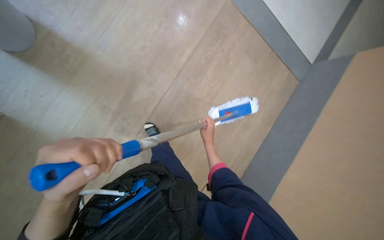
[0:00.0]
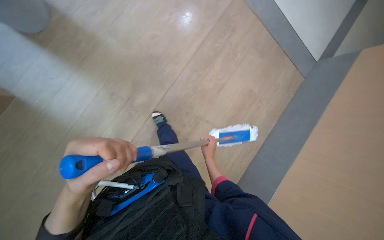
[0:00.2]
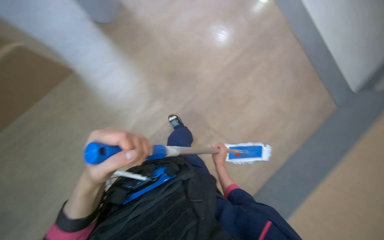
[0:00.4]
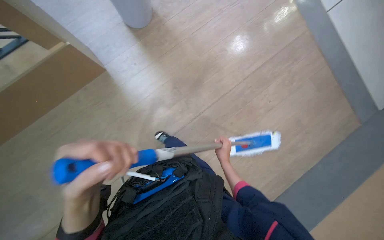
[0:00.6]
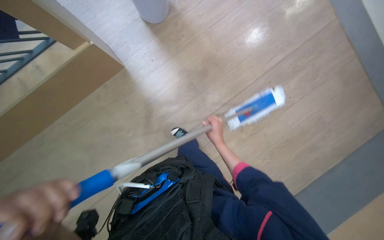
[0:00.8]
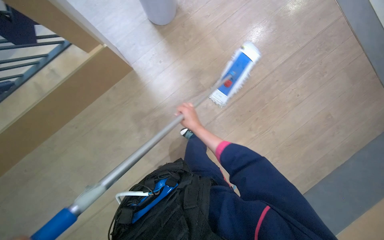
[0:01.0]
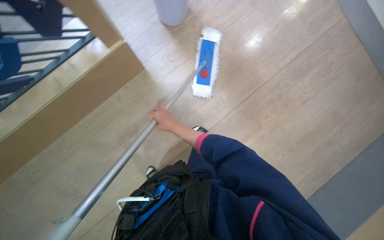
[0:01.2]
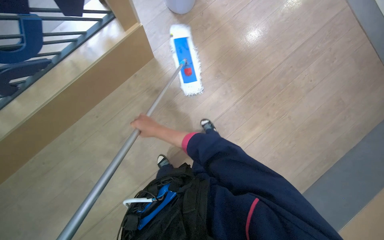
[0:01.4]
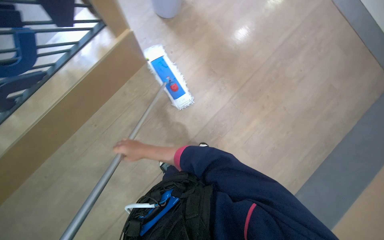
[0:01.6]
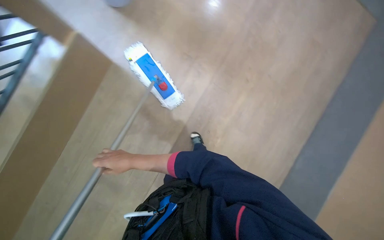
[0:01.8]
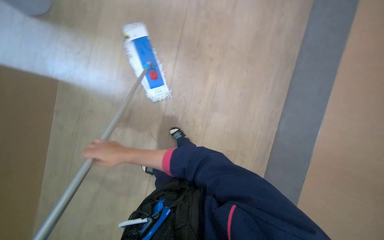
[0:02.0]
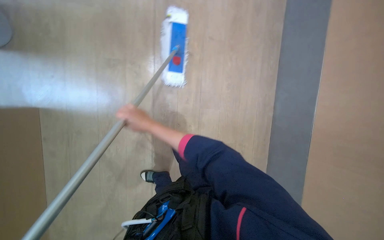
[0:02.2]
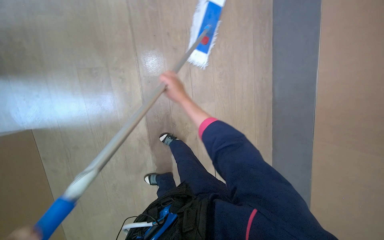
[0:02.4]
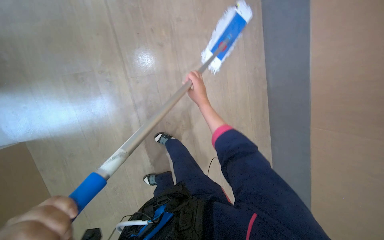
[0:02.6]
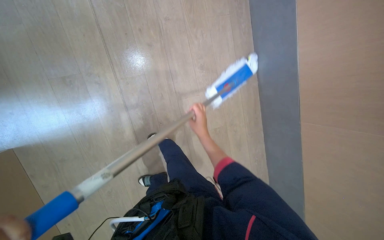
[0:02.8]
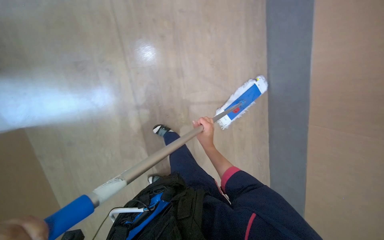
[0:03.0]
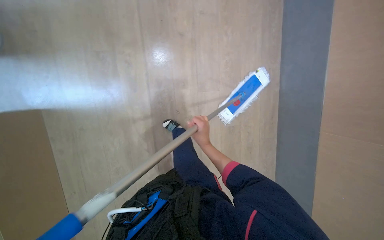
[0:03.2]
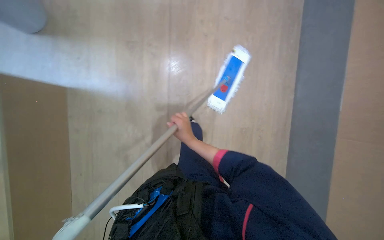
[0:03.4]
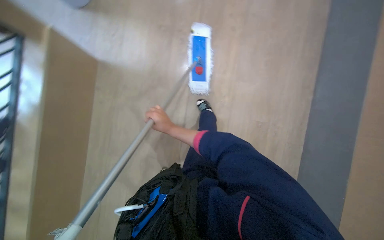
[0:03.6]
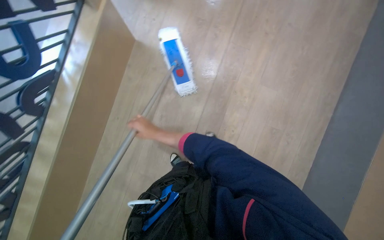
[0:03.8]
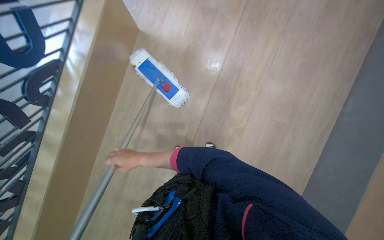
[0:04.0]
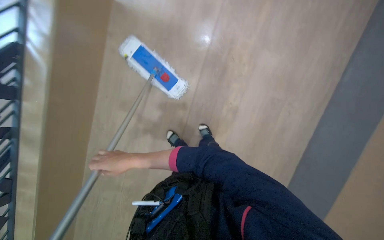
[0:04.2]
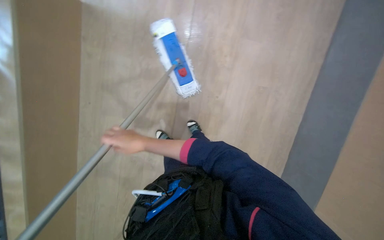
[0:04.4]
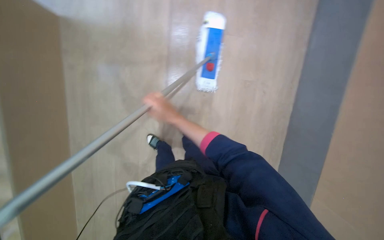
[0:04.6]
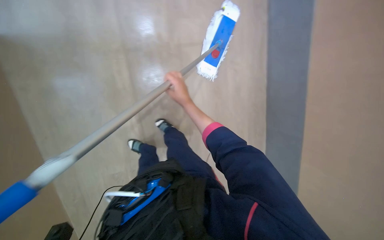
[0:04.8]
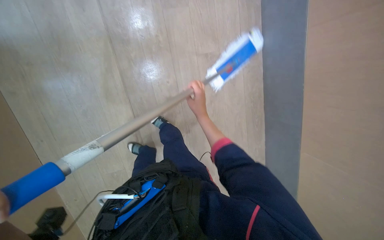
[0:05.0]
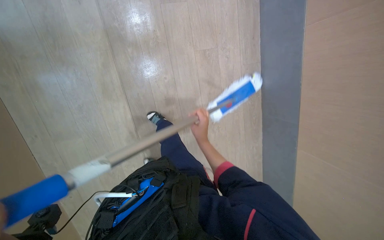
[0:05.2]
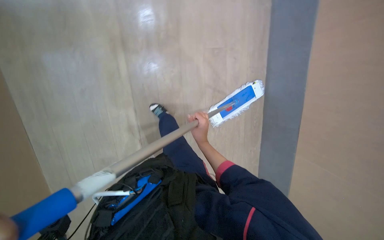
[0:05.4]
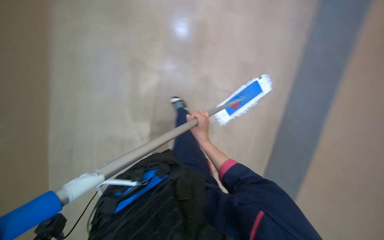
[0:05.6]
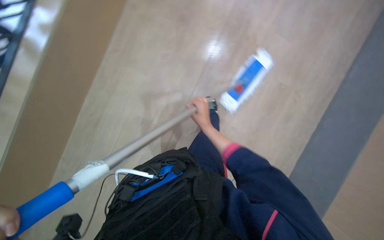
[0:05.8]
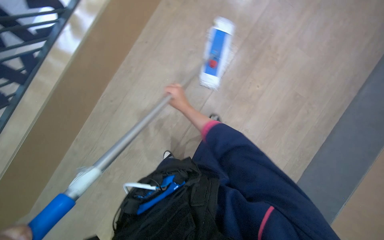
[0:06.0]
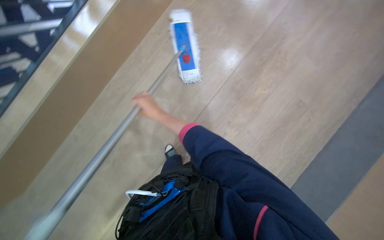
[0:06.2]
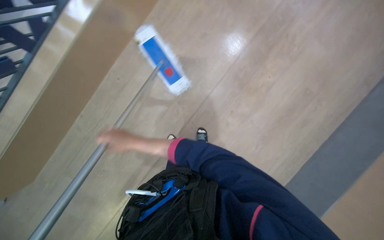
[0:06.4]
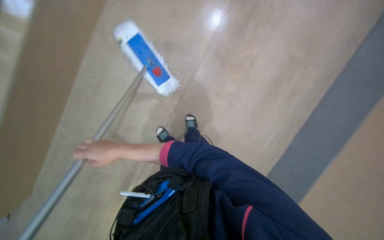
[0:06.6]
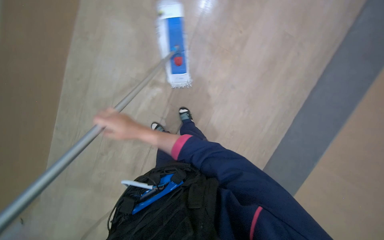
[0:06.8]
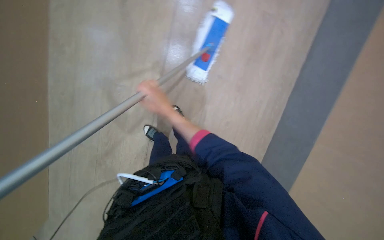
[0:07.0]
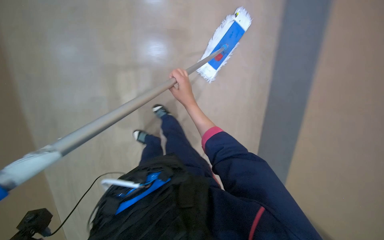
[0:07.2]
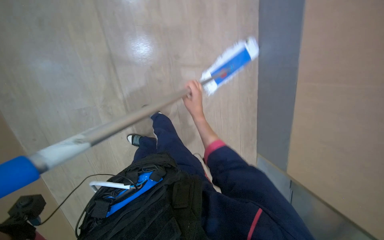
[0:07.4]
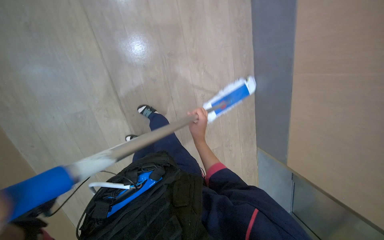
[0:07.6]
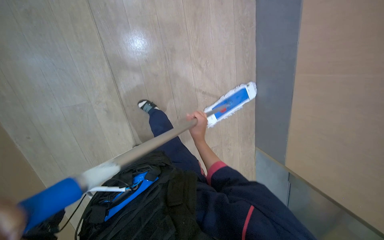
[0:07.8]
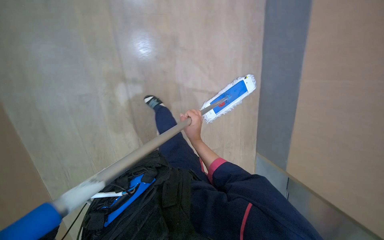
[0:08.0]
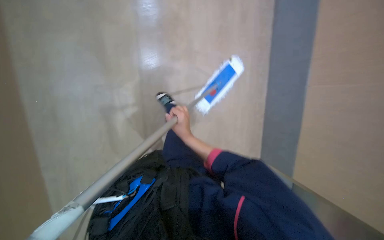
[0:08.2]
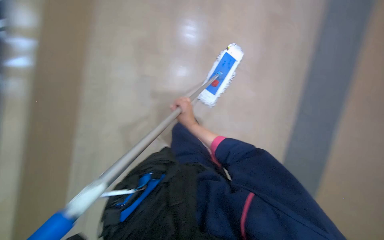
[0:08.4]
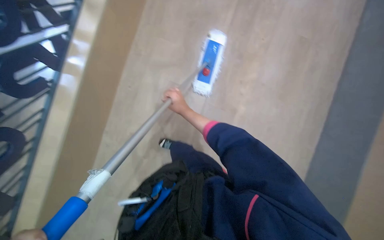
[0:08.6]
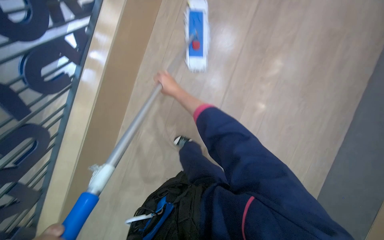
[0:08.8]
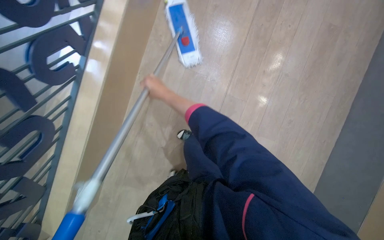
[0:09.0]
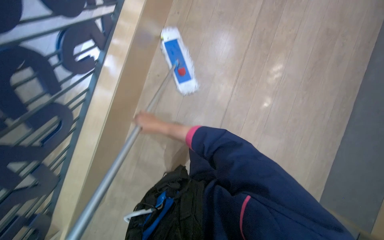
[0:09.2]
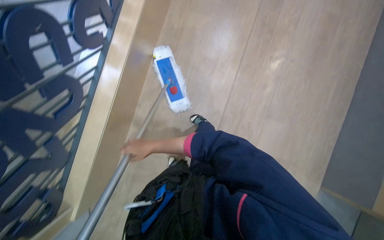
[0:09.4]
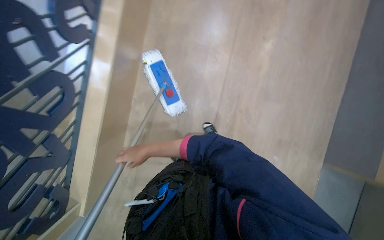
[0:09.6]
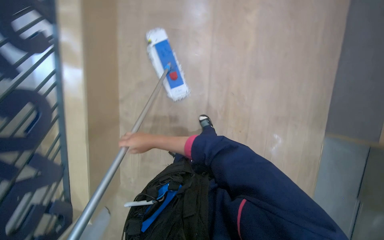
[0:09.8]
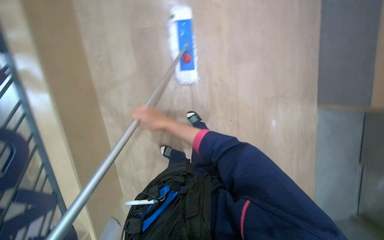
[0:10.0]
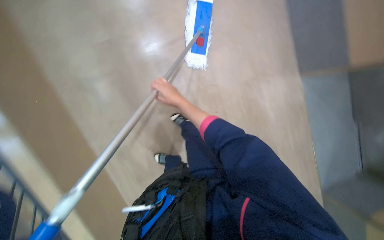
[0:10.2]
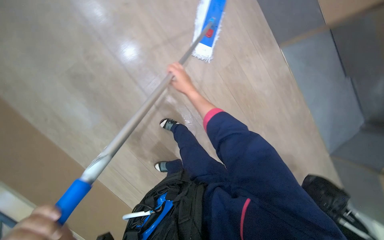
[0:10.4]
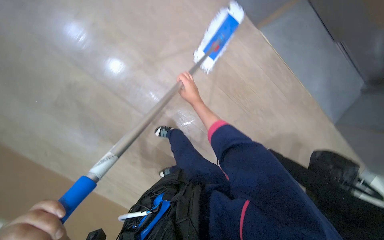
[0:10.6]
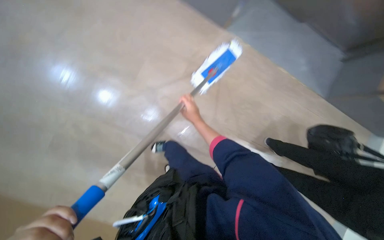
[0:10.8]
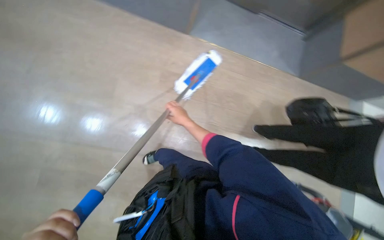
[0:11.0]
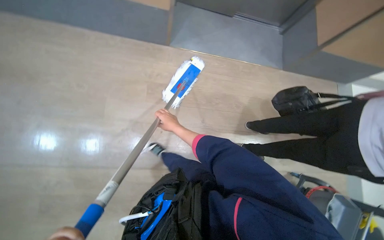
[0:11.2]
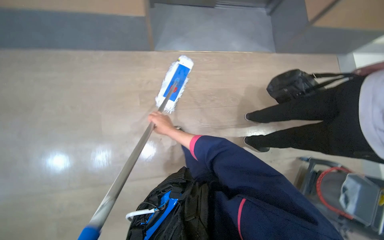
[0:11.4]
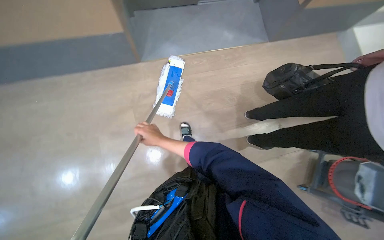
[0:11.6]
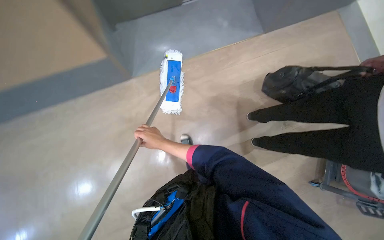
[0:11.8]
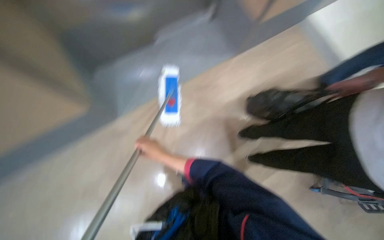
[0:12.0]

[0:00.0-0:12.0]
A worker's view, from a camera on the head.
Job: mopping floor.
The whole recording: Mopping building floor. The worker mops the floor in the building hallway.
0:00.0 to 0:01.6: The wearer looks approximately 20 degrees further to the left.
0:01.6 to 0:03.0: The right hand heads to the right, covering about 35 cm.
0:04.4 to 0:06.0: The right hand is displaced farther from the camera and to the right by roughly 20 cm.
0:06.0 to 0:07.6: The scene rotates clockwise by some 25 degrees. The right hand heads down the picture, covering roughly 15 cm, and reaches approximately 35 cm to the left, then returns.
0:07.6 to 0:09.0: The right hand travels to the left by some 35 cm.
0:09.0 to 0:10.4: The scene turns roughly 40 degrees counterclockwise in the picture.
0:10.4 to 0:12.0: The camera is carried roughly 80 cm. Everything in view rotates roughly 75 degrees counterclockwise.

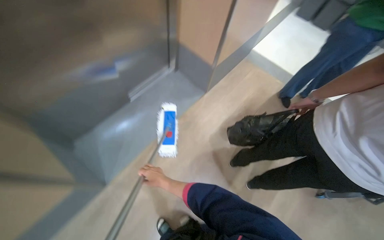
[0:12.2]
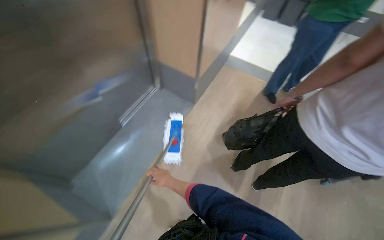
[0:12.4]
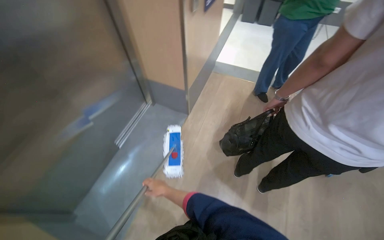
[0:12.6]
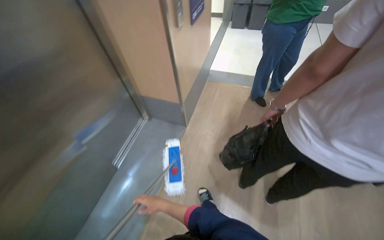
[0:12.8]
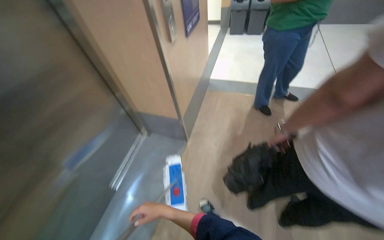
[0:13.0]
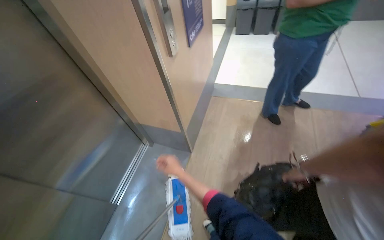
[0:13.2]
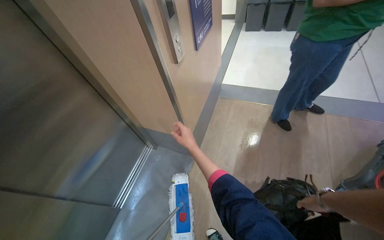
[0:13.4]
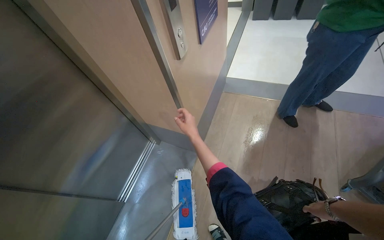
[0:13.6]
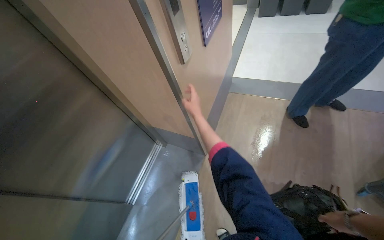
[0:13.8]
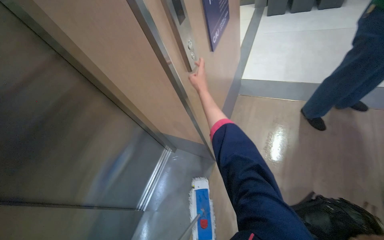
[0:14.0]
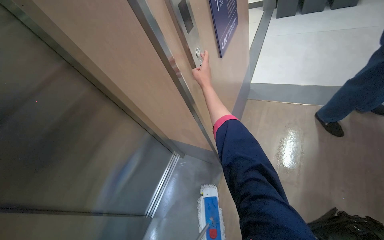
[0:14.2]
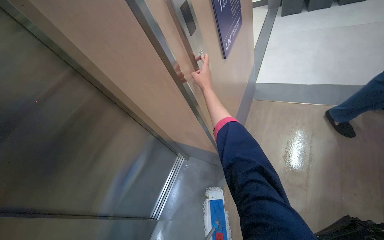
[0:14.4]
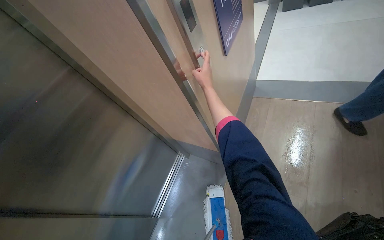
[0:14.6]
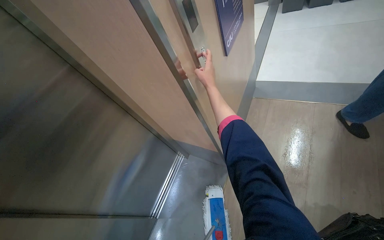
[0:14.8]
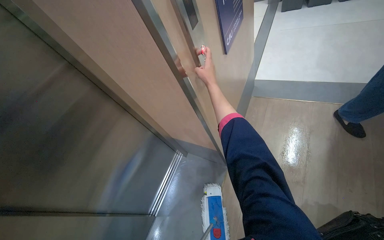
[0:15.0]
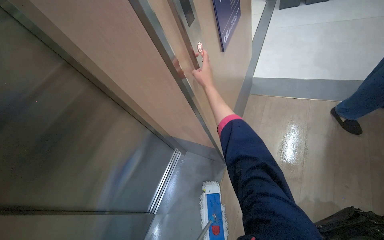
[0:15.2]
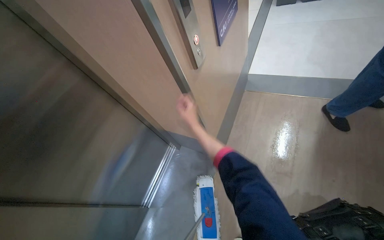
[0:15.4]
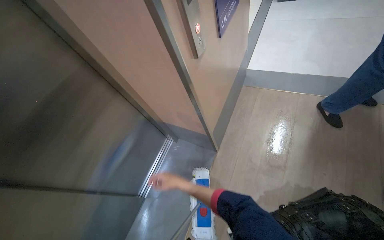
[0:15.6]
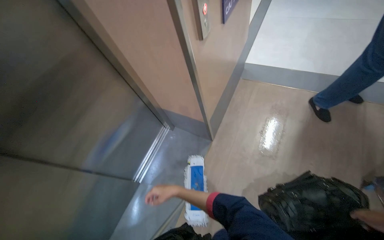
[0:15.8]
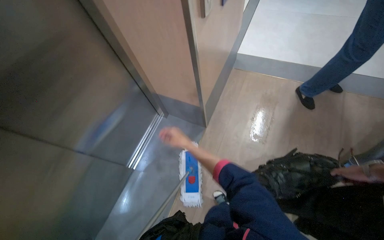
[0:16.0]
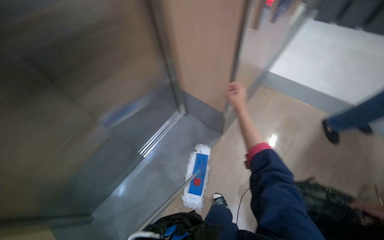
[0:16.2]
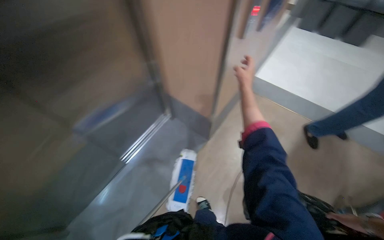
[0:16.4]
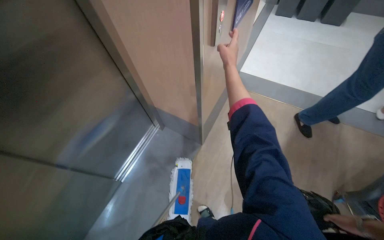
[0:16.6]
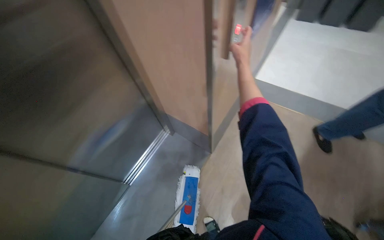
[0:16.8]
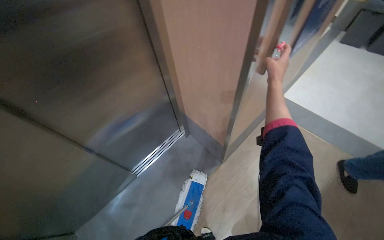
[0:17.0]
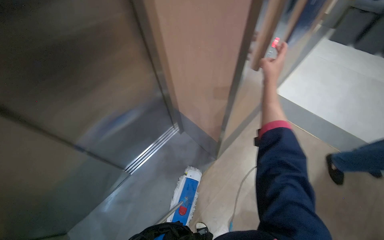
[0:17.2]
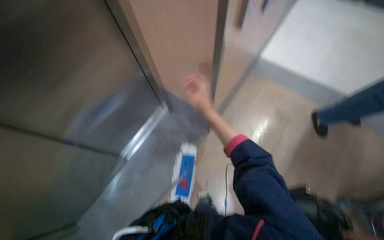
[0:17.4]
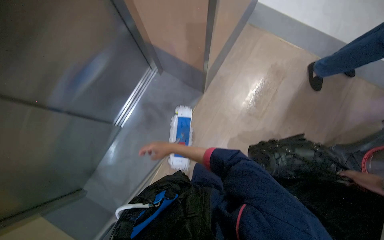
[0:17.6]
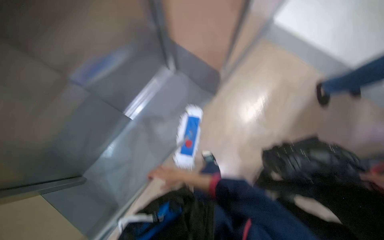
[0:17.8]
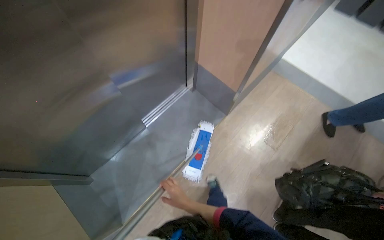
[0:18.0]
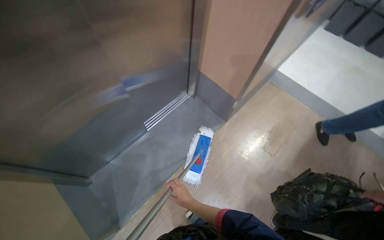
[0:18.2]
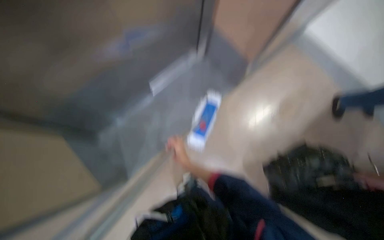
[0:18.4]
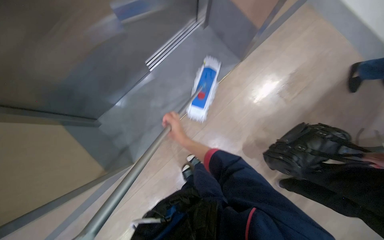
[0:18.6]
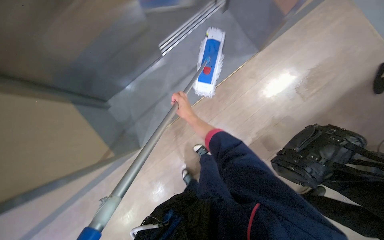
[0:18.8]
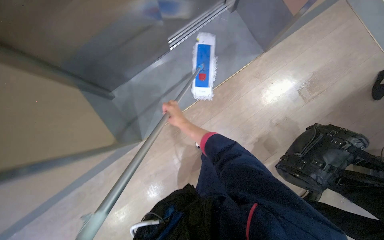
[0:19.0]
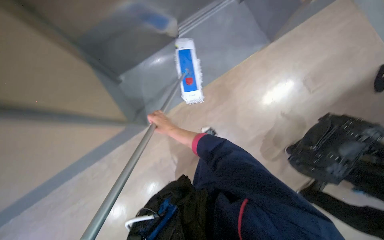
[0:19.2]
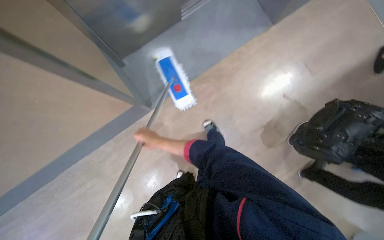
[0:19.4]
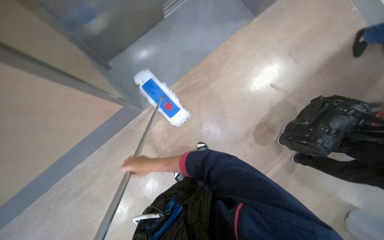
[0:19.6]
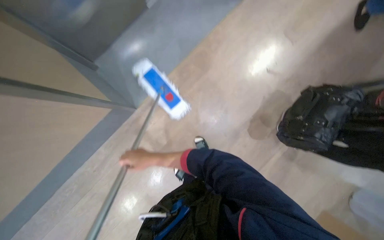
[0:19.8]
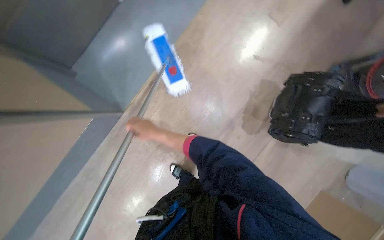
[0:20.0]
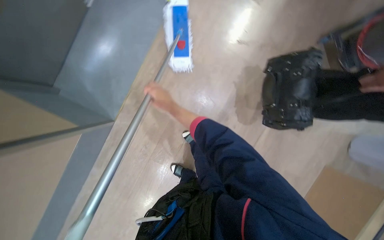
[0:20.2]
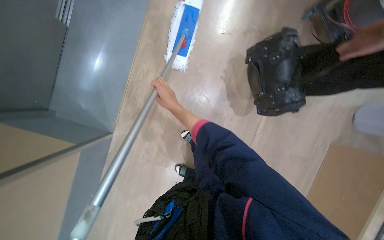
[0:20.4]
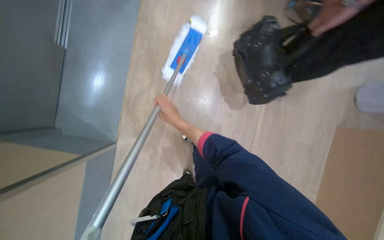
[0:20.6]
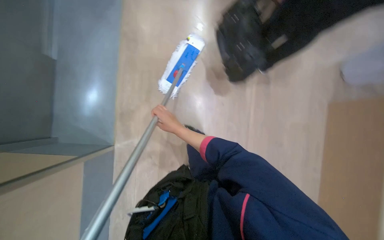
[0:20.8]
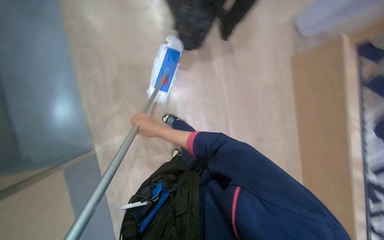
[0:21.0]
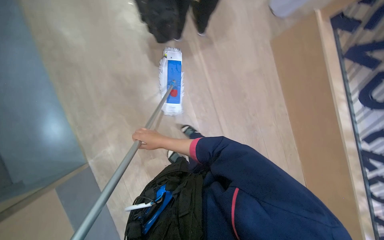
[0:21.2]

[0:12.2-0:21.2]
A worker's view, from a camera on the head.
Job: mopping floor.
The whole recording: Mopping building floor. The worker mops the floor in the building hallway.
0:12.2 to 0:13.8: The head travels approximately 70 cm. Everything in view rotates some 30 degrees counterclockwise.
0:13.8 to 0:15.2: The right hand travels up the picture by approximately 20 cm.
0:18.2 to 0:19.8: The view tilts roughly 30 degrees downward.
0:19.8 to 0:21.2: The scene turns roughly 50 degrees counterclockwise in the picture.
